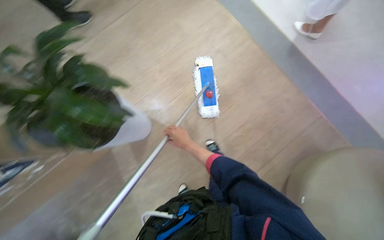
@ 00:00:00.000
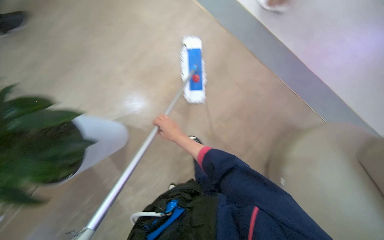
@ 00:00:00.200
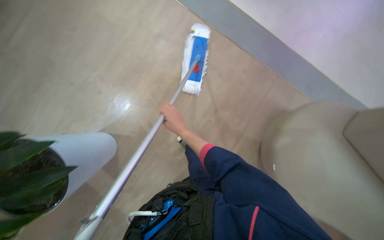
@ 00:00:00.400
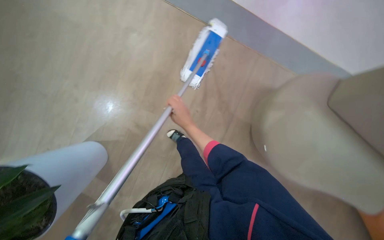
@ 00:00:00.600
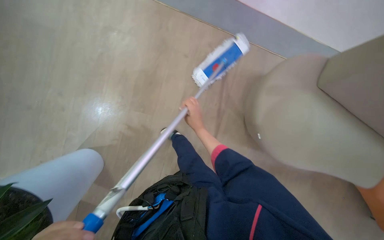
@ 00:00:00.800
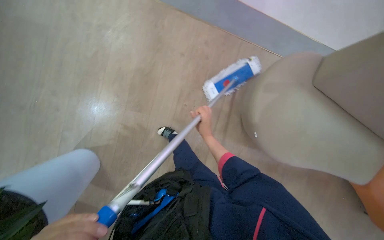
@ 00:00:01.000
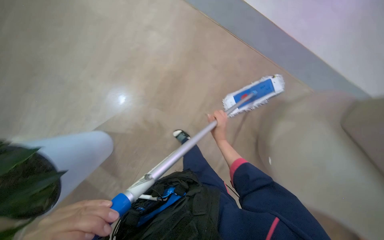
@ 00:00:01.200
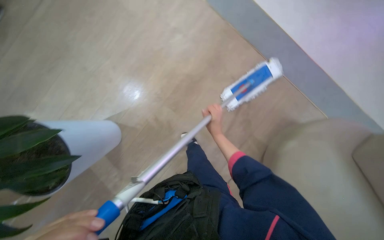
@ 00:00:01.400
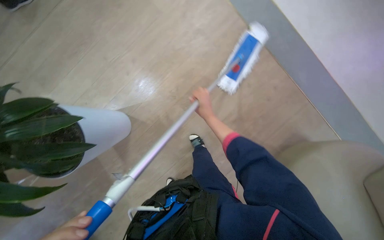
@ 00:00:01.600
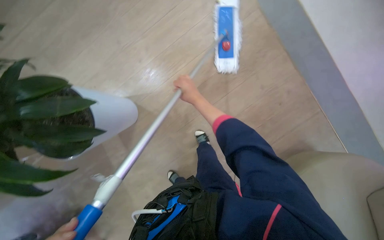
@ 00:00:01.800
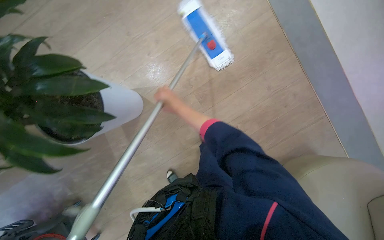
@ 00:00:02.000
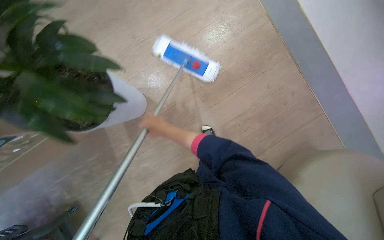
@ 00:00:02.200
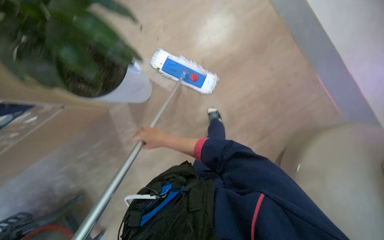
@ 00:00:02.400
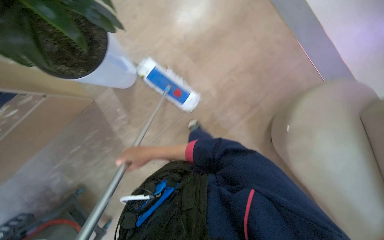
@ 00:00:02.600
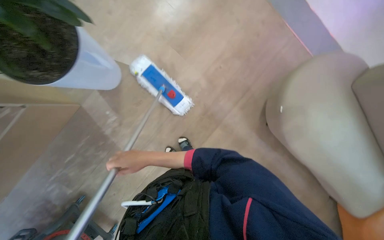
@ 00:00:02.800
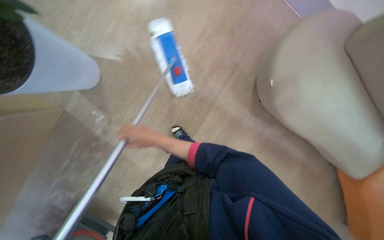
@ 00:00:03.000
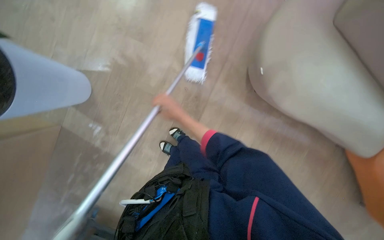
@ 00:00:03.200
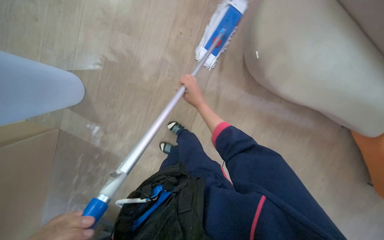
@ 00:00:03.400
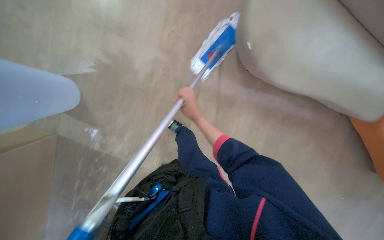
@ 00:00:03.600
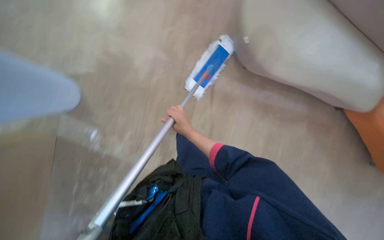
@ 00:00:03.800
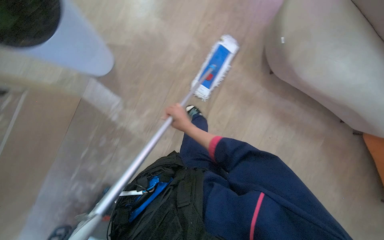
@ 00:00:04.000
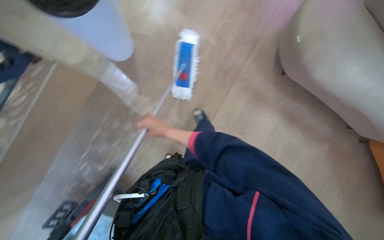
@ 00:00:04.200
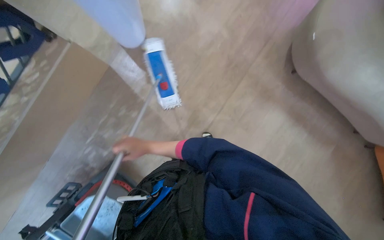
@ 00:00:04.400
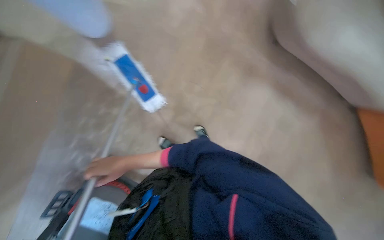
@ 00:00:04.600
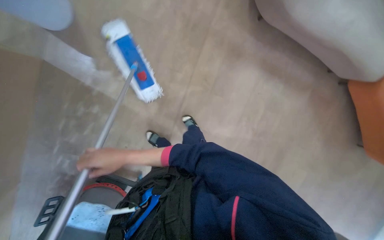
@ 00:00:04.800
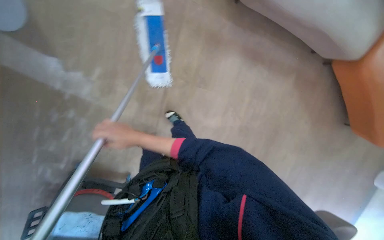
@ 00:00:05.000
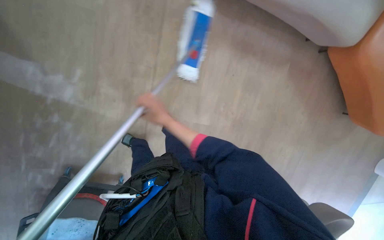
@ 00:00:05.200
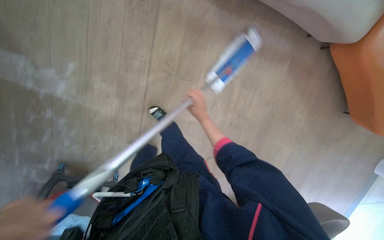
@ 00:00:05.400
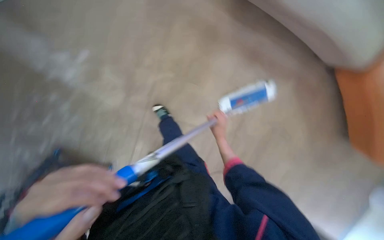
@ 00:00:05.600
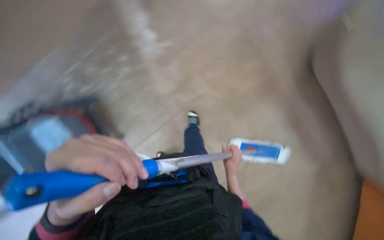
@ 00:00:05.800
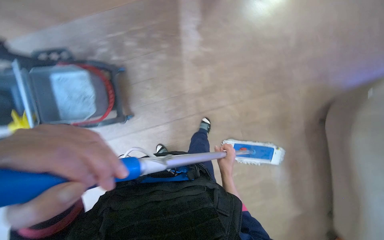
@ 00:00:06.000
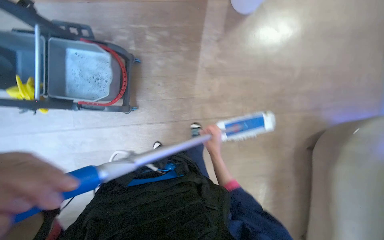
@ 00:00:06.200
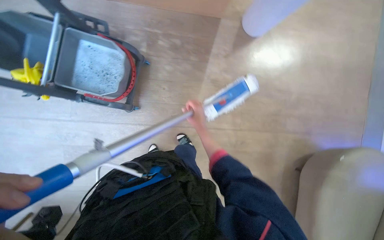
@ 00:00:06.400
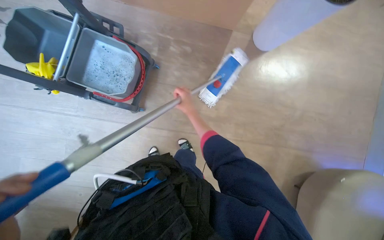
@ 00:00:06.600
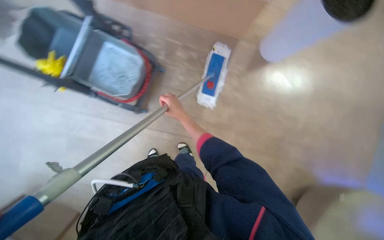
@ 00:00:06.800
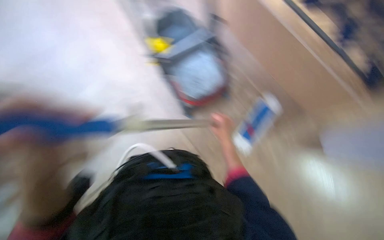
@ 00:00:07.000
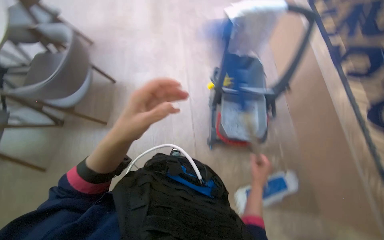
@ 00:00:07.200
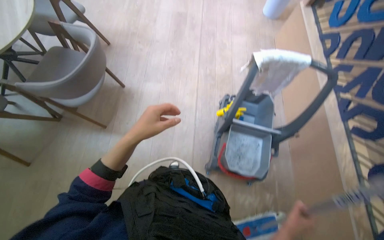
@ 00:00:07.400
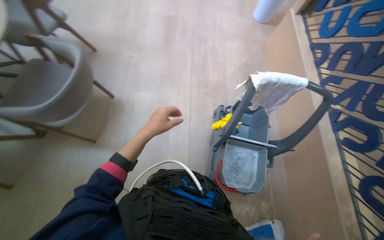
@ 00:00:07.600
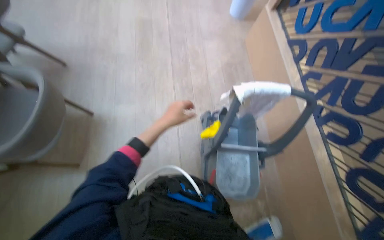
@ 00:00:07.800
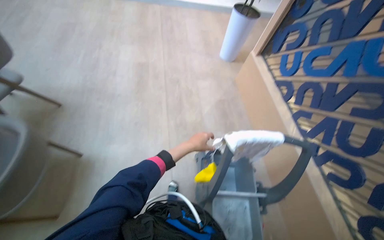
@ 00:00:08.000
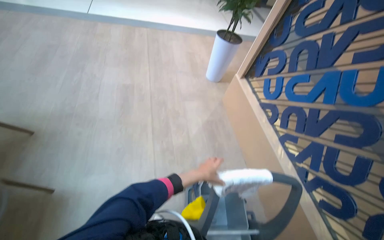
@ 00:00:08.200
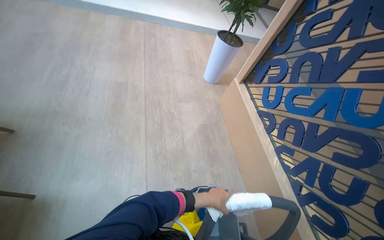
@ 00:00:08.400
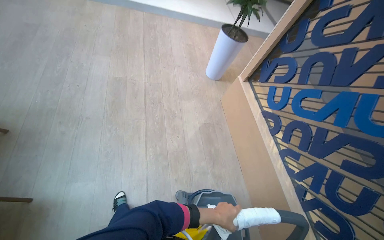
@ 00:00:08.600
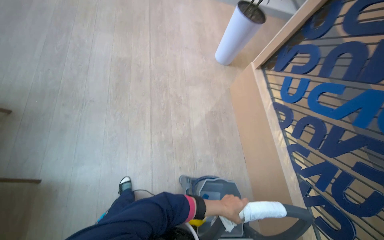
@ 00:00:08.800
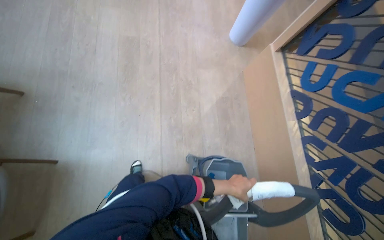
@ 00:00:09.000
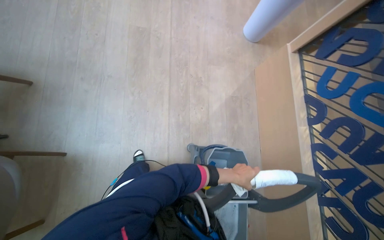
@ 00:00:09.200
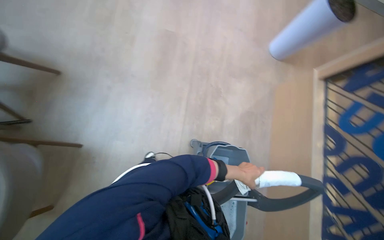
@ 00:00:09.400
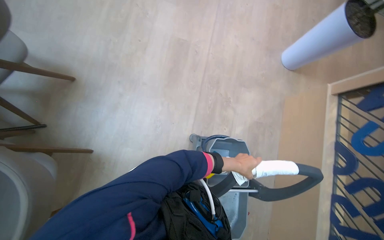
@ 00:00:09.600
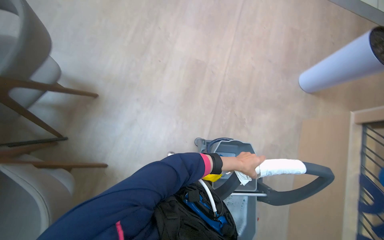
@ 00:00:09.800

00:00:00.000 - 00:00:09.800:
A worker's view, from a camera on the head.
Job: mopping floor.
The whole recording: Mopping building floor. The worker mops the floor in the building hallway.
00:00:01.400 - 00:00:02.800: The right hand travels to the left and down the picture by approximately 25 cm.
00:00:05.600 - 00:00:07.000: The wearer moves about 50 cm. The view tilts about 15 degrees upward. Everything in view rotates some 75 degrees clockwise.
00:00:07.000 - 00:00:08.400: The head travels about 60 cm. The view tilts some 30 degrees upward. The scene turns some 30 degrees clockwise in the picture.
00:00:08.400 - 00:00:09.800: The camera travels roughly 70 cm. The view tilts roughly 15 degrees downward.
